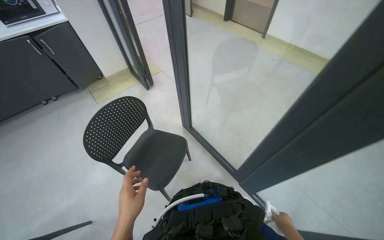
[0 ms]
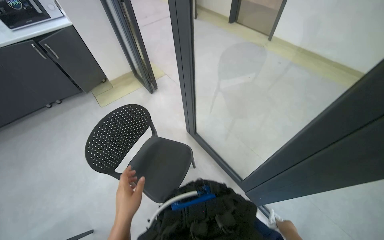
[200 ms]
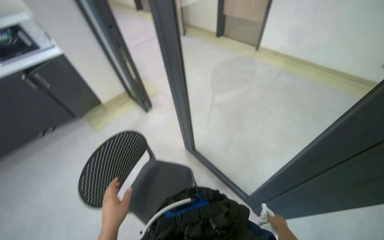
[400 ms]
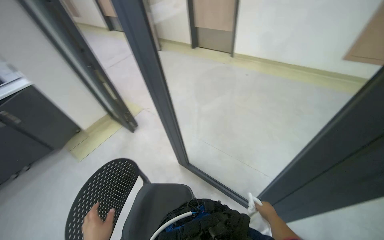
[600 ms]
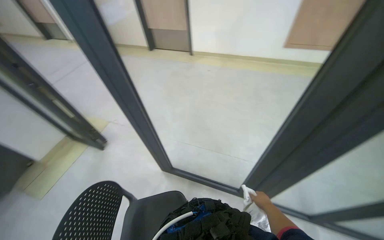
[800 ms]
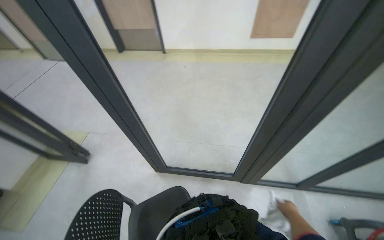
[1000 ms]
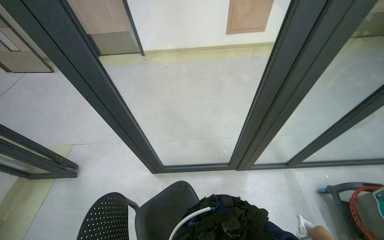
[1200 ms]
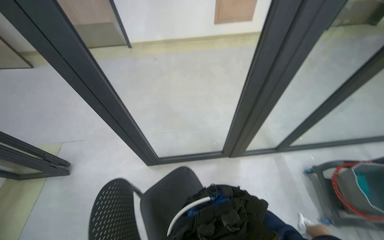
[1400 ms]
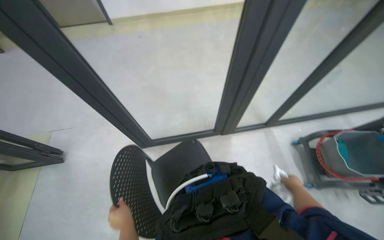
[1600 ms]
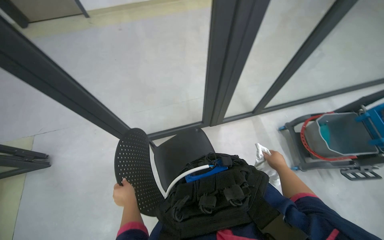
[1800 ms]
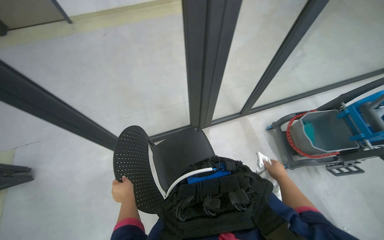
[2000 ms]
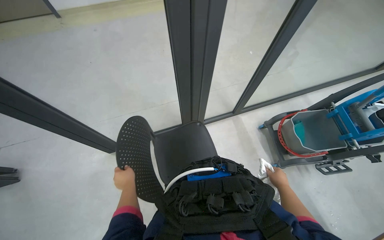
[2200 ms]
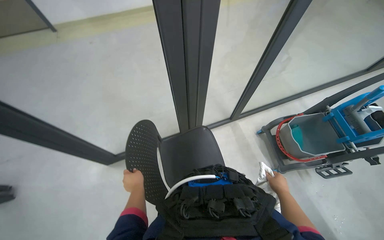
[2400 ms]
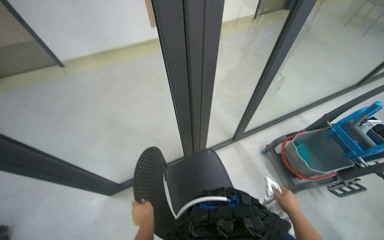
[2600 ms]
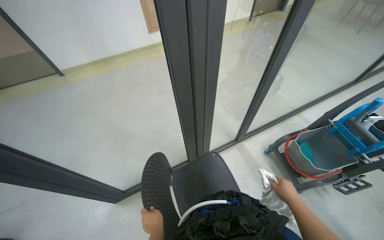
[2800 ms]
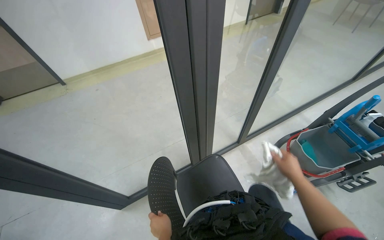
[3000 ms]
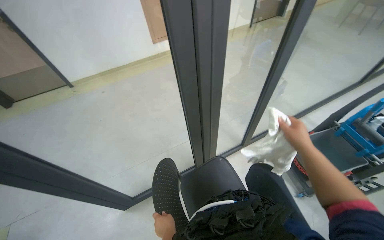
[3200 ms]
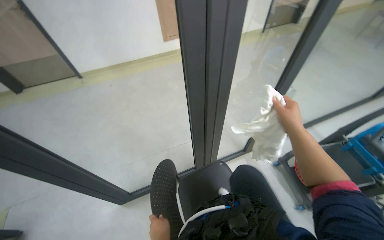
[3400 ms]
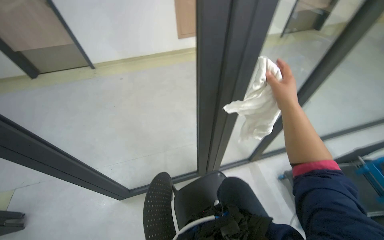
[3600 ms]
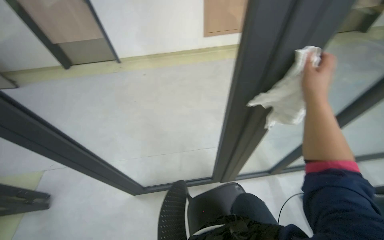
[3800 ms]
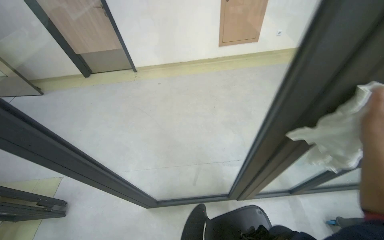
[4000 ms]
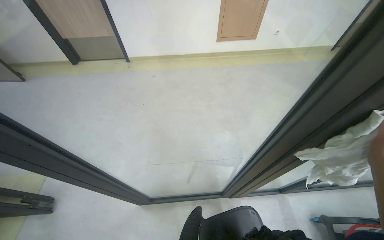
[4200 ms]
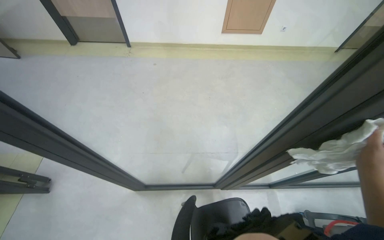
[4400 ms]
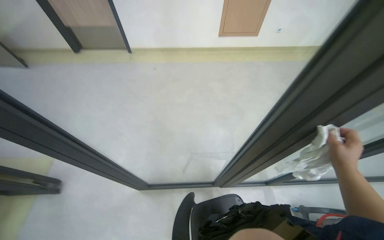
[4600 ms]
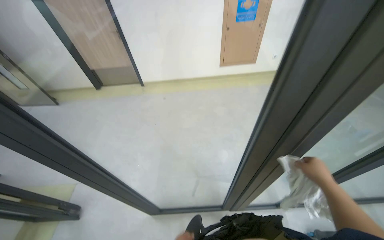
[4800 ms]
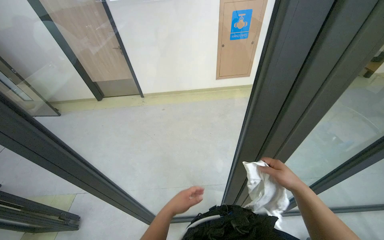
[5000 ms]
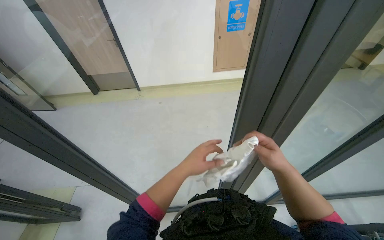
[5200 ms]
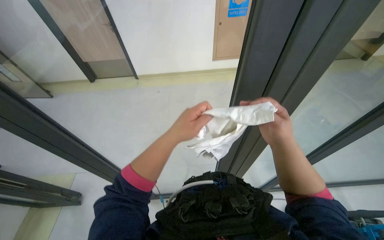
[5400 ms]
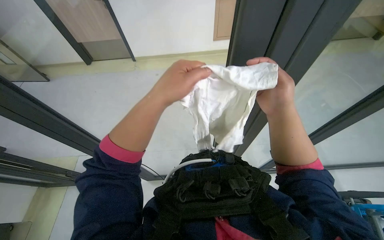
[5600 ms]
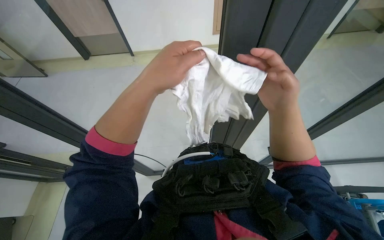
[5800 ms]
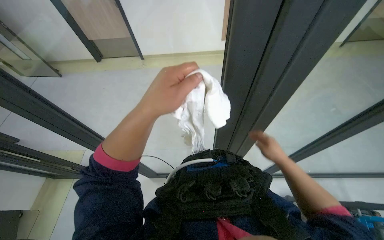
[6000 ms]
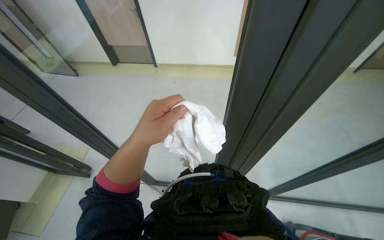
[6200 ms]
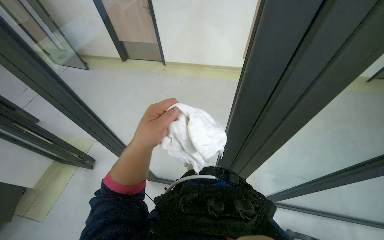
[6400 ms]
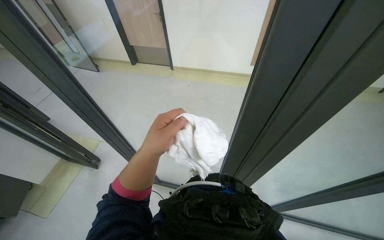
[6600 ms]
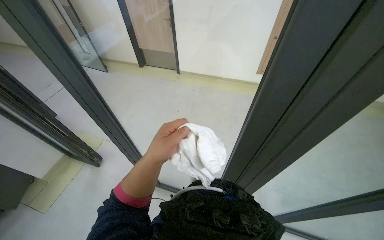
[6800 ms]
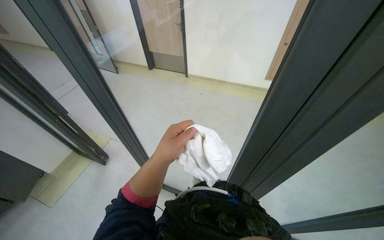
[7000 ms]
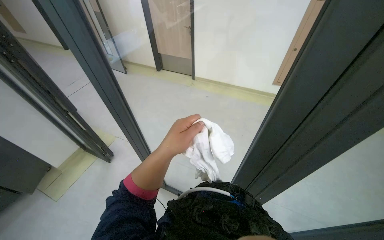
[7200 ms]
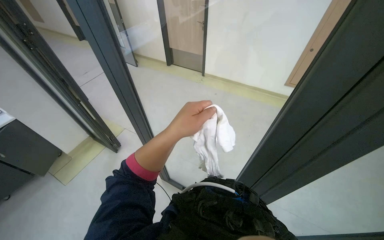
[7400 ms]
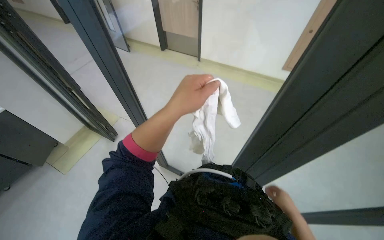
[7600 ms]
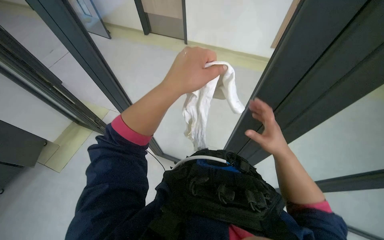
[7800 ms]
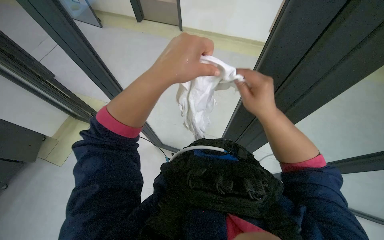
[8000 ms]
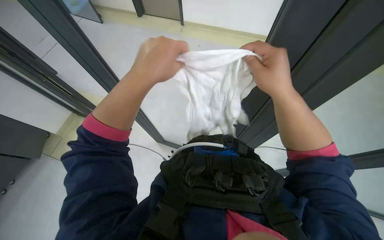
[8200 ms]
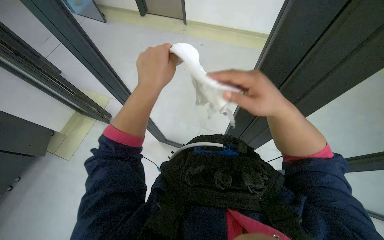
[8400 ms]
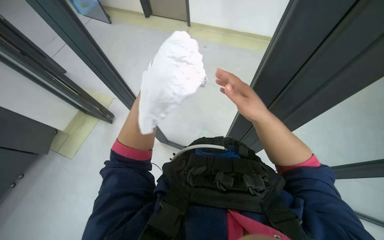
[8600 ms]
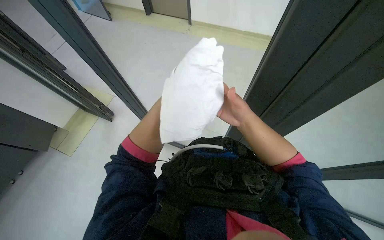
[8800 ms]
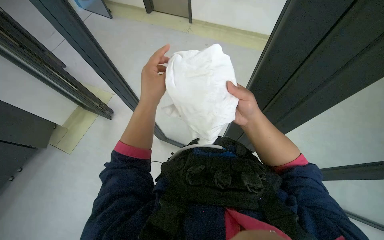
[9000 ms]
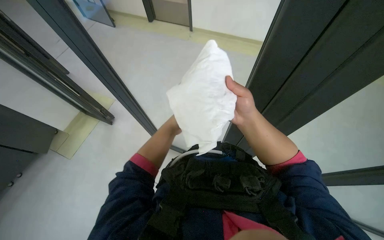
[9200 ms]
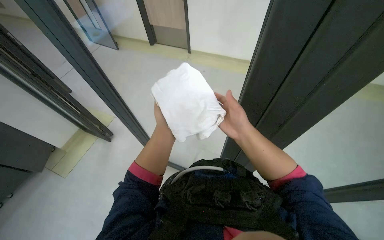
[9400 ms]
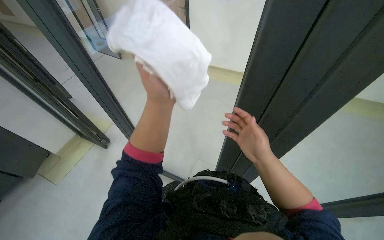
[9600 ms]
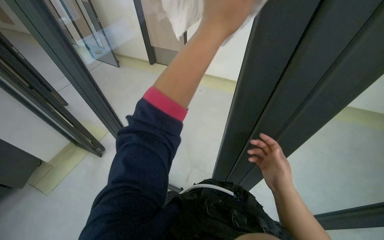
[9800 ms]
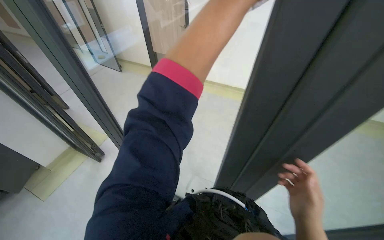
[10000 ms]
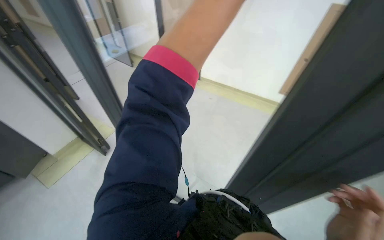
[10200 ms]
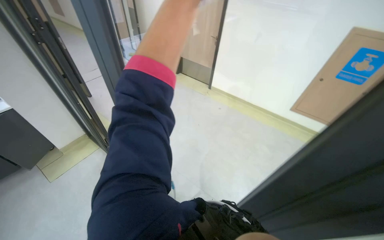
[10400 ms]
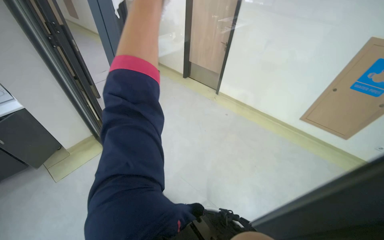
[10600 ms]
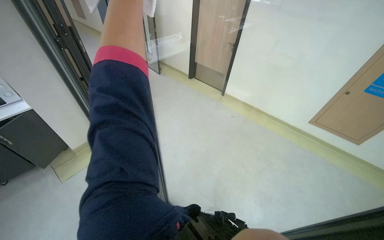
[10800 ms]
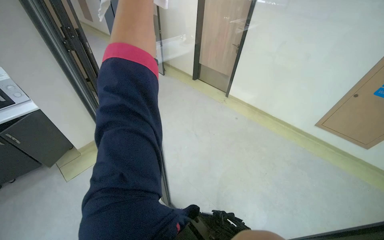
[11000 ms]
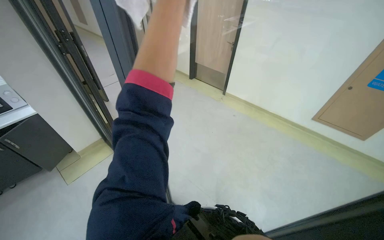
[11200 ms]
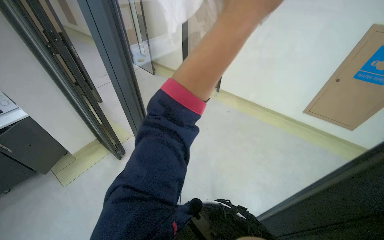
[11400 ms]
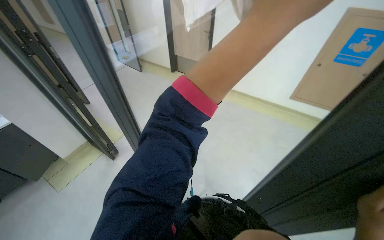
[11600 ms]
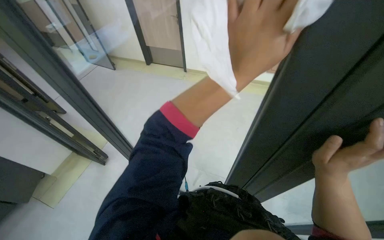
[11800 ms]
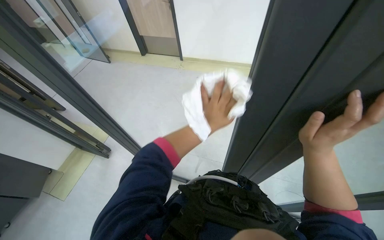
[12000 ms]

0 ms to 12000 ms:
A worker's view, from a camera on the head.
Job: cleaning windows.
The whole recording: Cleaning glass partition. The worker wrings a cloth, then uses it and a spray bottle to clean the glass partition and nearby chairs.
0 ms to 1600 ms: The wearer looks some 60 degrees further to the right.
1600 ms to 3000 ms: The right hand goes some 15 cm up the picture.
3000 ms to 4400 ms: The head rotates approximately 25 degrees to the left.
6000 ms to 7600 ms: The wearer's head swings about 25 degrees to the left.
7600 ms to 9000 ms: The left hand moves about 15 cm farther from the camera and comes back.
9000 ms to 10400 ms: The camera pitches upward, by approximately 20 degrees.

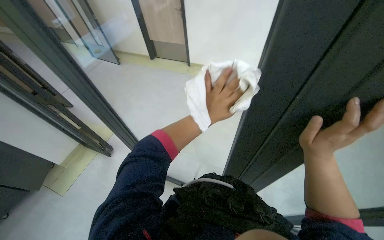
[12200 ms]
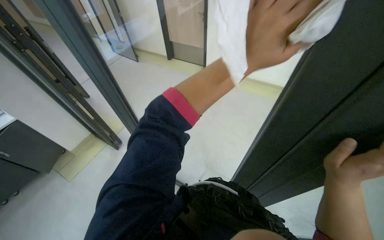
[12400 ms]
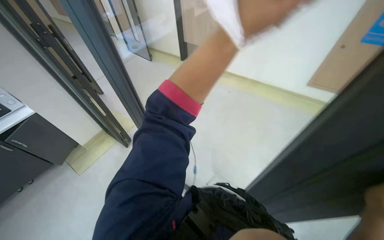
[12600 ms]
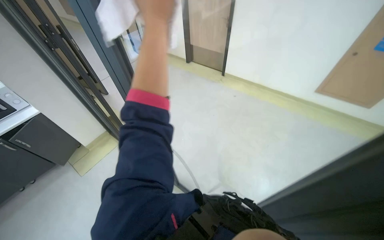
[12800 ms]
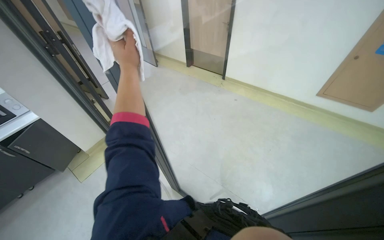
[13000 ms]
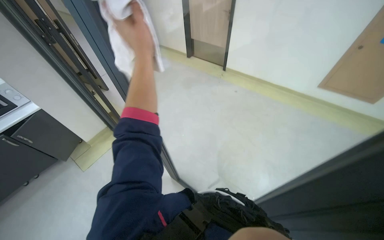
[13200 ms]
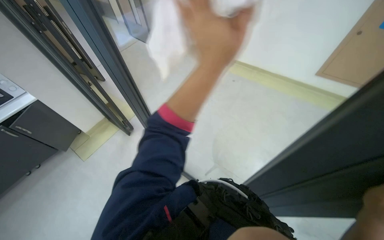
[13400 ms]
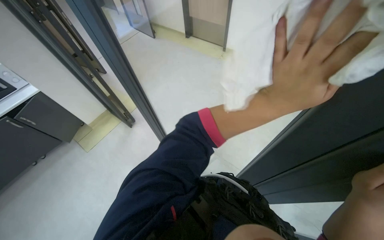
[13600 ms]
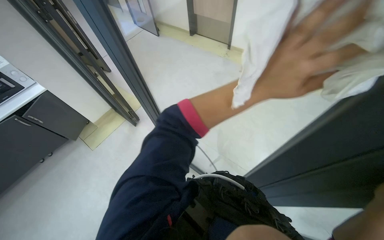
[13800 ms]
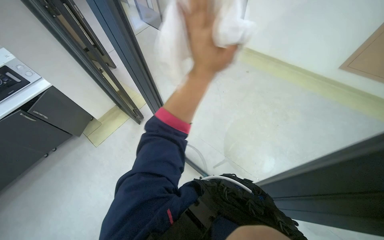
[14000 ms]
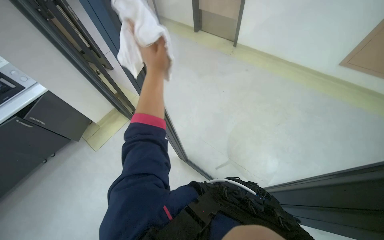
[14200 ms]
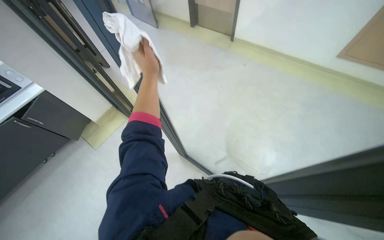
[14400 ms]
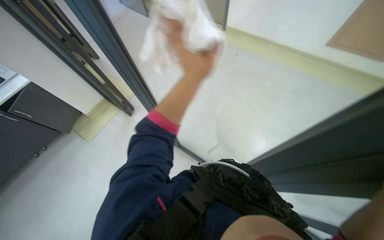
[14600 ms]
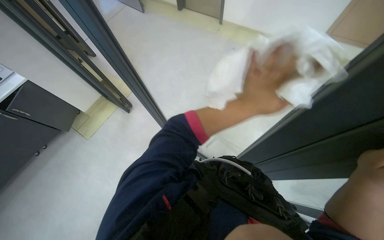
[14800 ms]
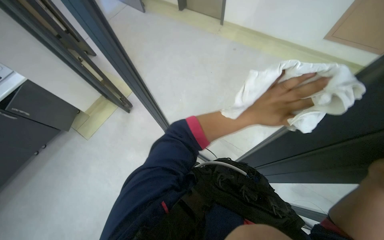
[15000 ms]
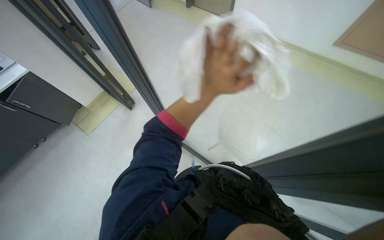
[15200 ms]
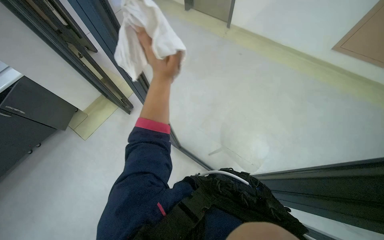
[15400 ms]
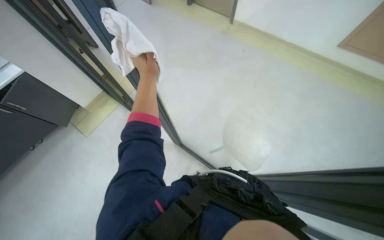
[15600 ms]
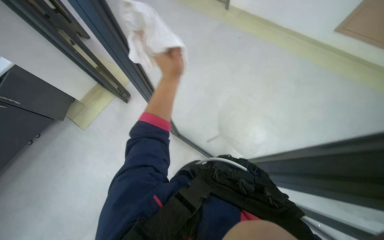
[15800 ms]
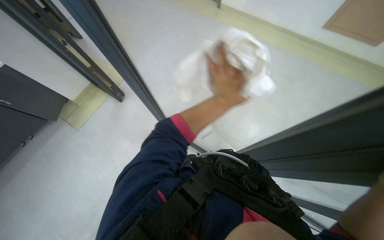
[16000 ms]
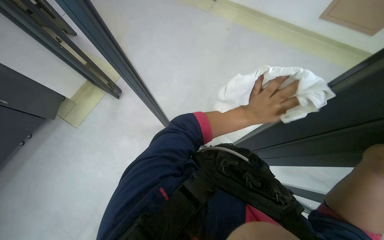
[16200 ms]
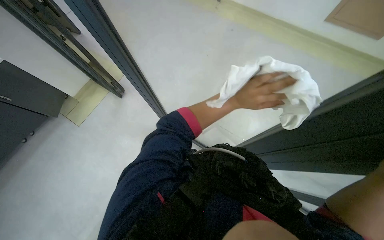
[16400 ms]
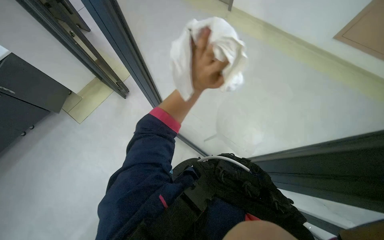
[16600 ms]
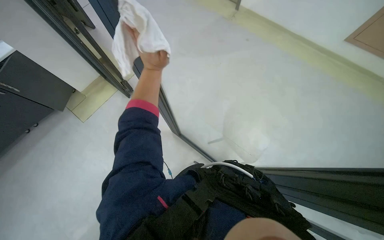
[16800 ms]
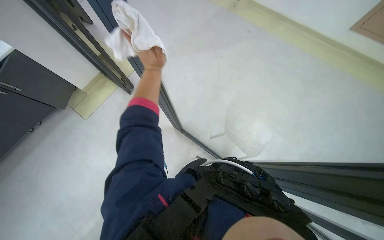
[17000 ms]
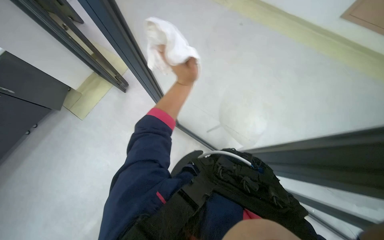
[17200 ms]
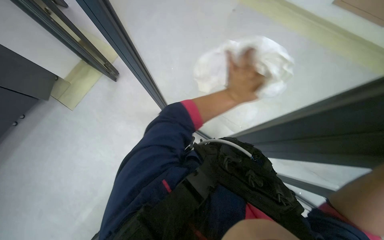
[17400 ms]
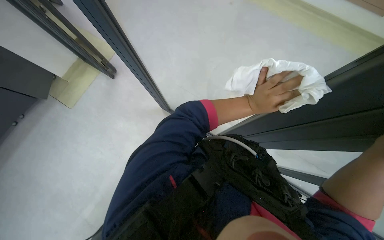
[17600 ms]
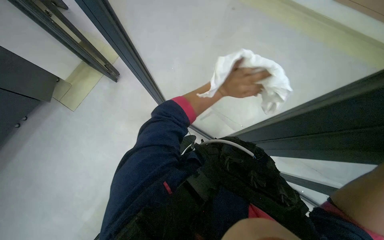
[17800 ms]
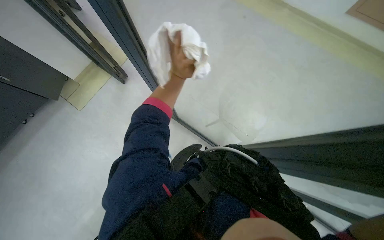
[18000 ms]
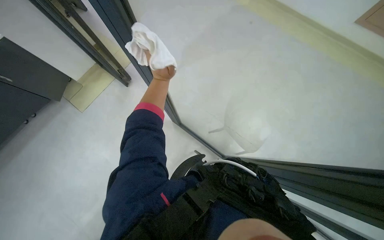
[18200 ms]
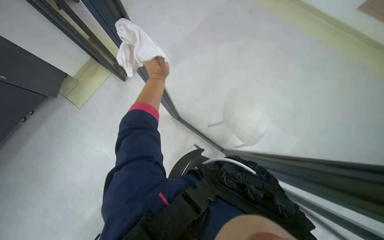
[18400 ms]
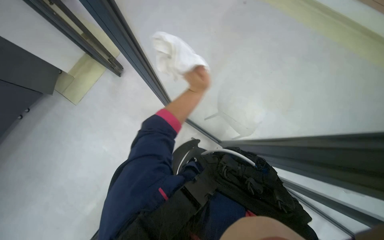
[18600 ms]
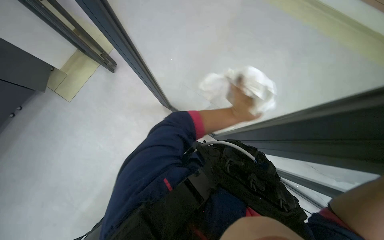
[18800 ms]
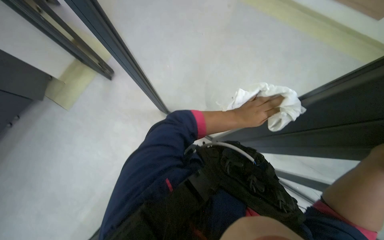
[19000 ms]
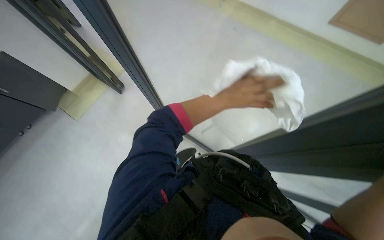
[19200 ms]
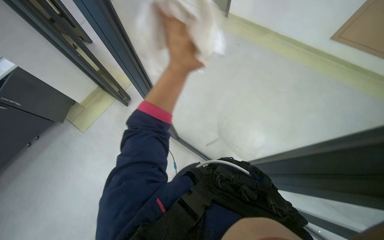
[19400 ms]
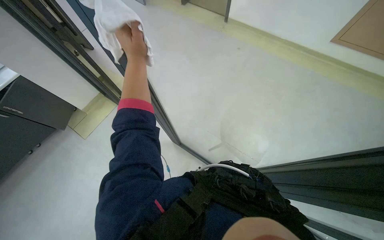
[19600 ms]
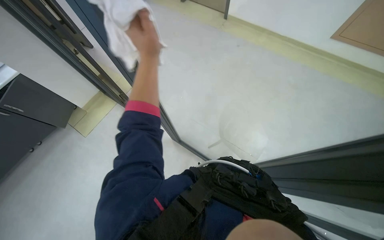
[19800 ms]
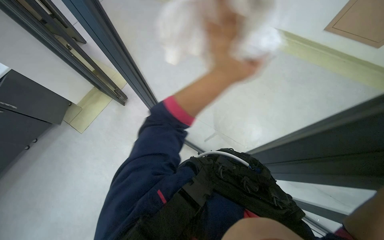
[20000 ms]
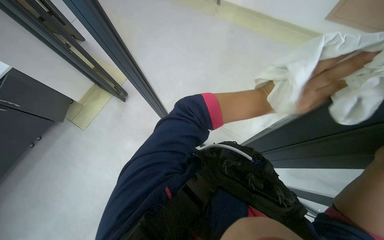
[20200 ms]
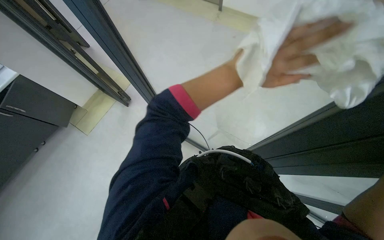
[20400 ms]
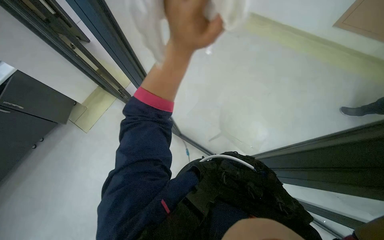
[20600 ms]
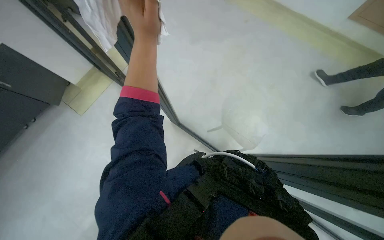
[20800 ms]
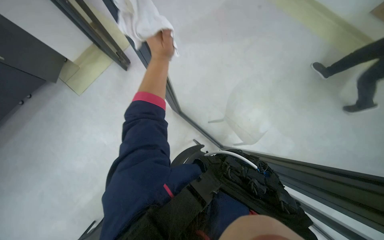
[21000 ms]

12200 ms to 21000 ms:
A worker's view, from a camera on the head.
Job: cleaning windows.
The whole recording: Cleaning glass partition. The worker wrings a cloth, then uses it and a spray bottle to clean the glass partition and nearby chairs.
12200 ms to 13600 ms: The left hand is displaced nearer to the camera by roughly 10 cm, and goes to the left and returns, about 35 cm each way.
13600 ms to 15200 ms: The left hand moves left and right over approximately 30 cm, changing direction 2 times.
15200 ms to 16600 ms: The left hand moves left and right over approximately 30 cm, changing direction 2 times.
16600 ms to 18000 ms: The left hand swings left and right, some 35 cm each way, with 2 reversals.
18000 ms to 19600 ms: The wearer looks about 15 degrees further upward. The left hand moves left and right over roughly 30 cm, changing direction 2 times.
19600 ms to 21000 ms: The left hand is displaced farther from the camera by about 15 cm, and moves some 50 cm to the right and comes back.
